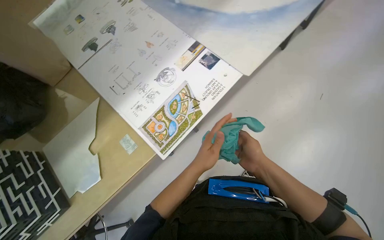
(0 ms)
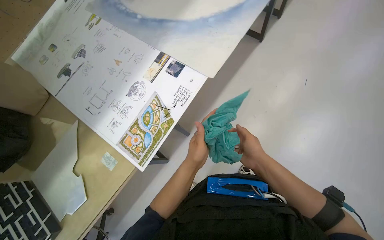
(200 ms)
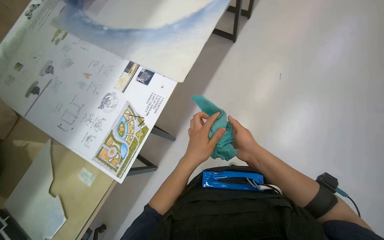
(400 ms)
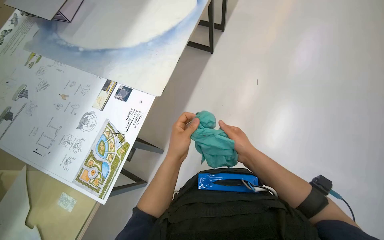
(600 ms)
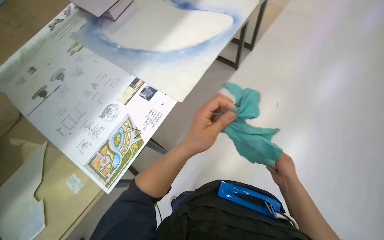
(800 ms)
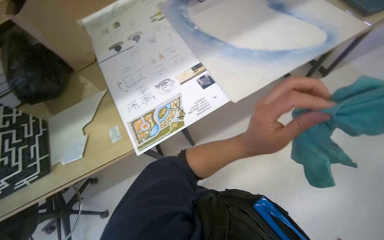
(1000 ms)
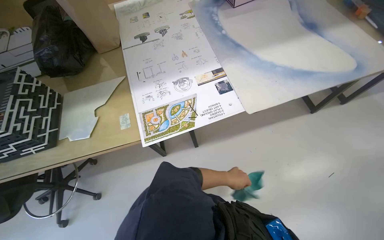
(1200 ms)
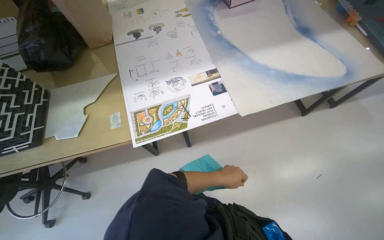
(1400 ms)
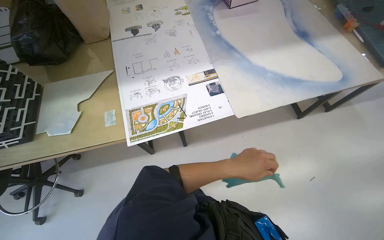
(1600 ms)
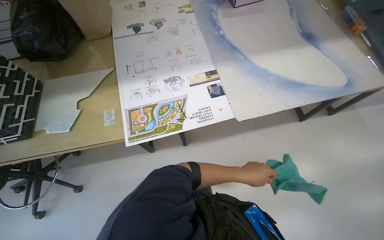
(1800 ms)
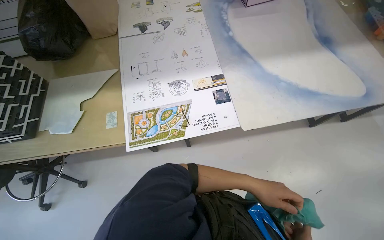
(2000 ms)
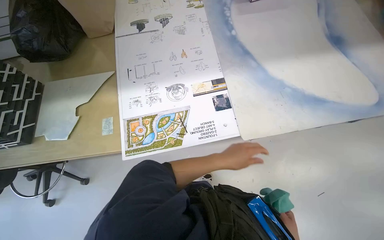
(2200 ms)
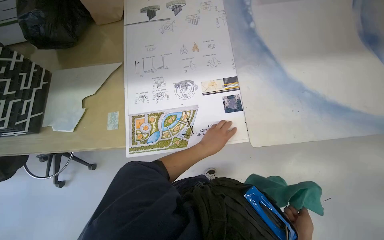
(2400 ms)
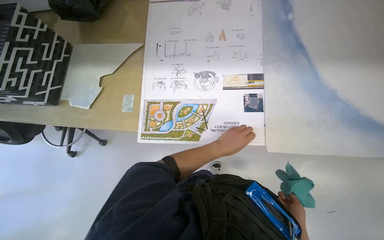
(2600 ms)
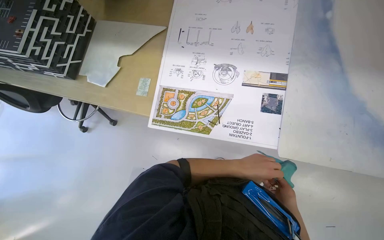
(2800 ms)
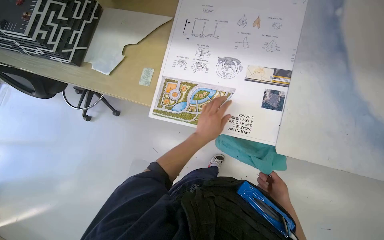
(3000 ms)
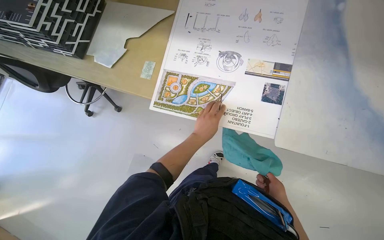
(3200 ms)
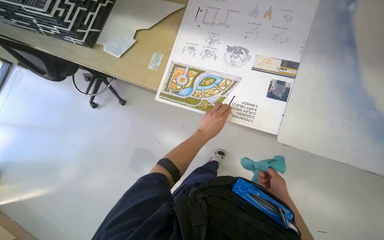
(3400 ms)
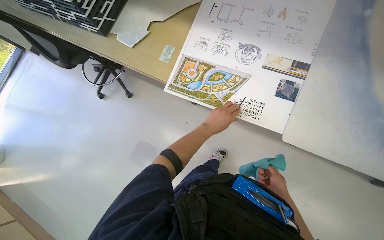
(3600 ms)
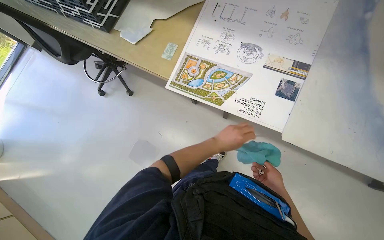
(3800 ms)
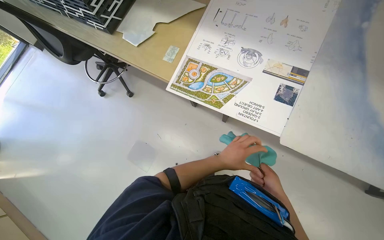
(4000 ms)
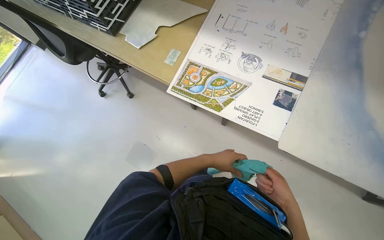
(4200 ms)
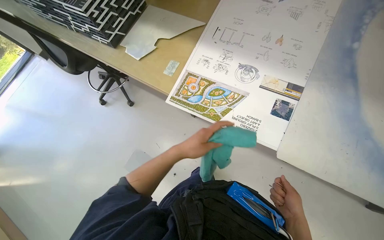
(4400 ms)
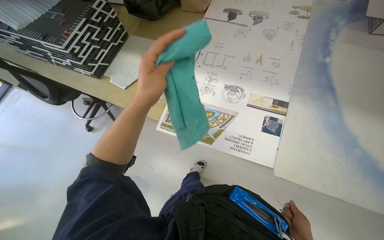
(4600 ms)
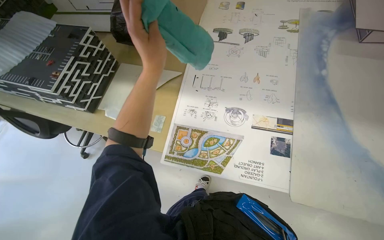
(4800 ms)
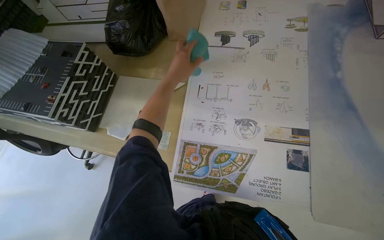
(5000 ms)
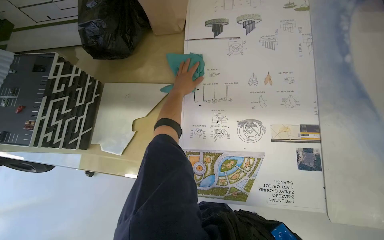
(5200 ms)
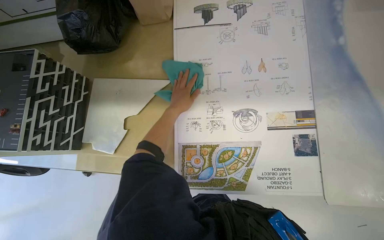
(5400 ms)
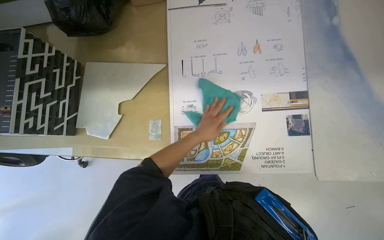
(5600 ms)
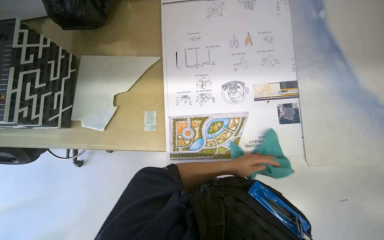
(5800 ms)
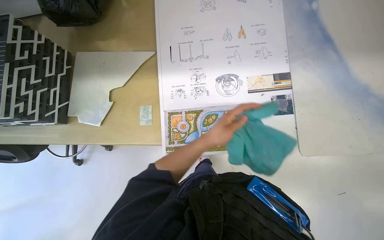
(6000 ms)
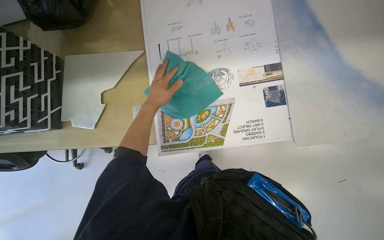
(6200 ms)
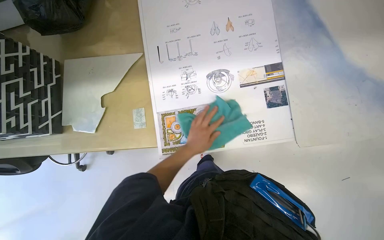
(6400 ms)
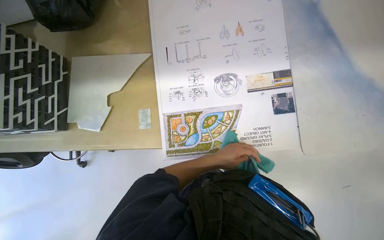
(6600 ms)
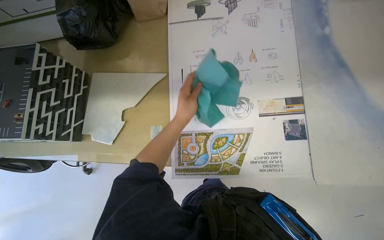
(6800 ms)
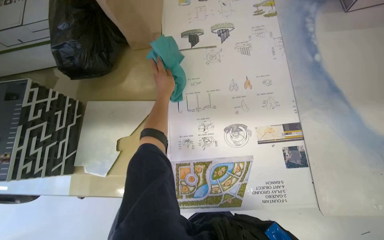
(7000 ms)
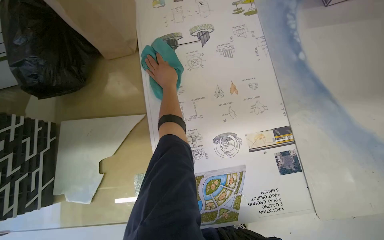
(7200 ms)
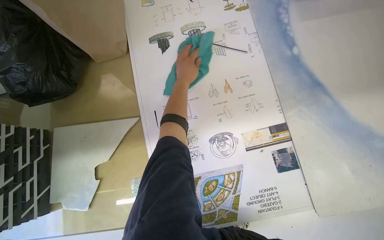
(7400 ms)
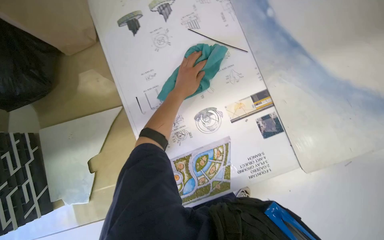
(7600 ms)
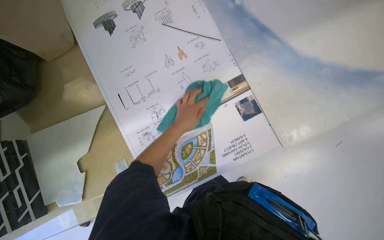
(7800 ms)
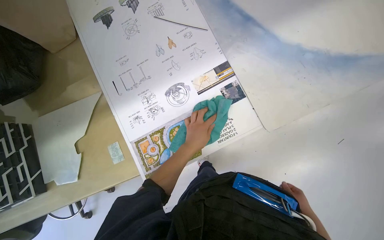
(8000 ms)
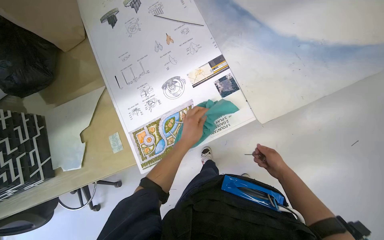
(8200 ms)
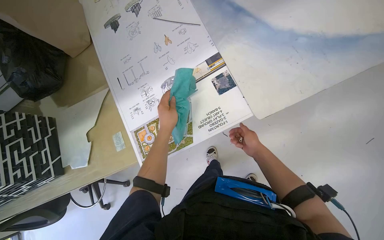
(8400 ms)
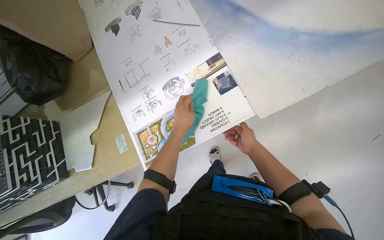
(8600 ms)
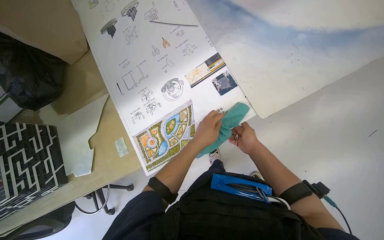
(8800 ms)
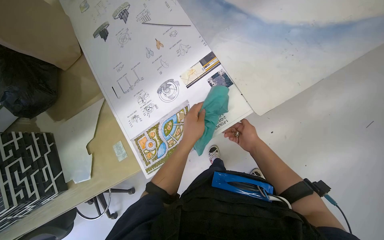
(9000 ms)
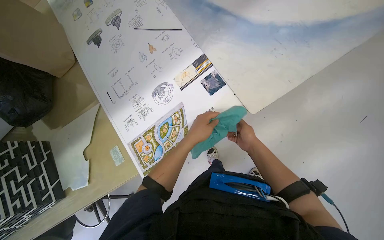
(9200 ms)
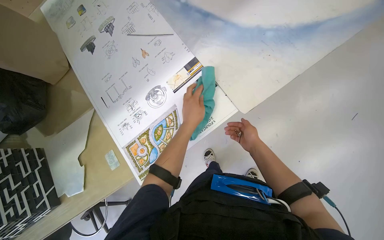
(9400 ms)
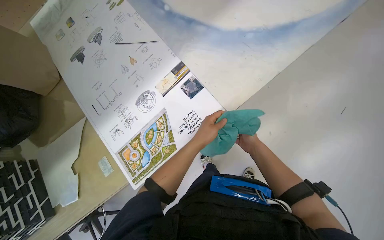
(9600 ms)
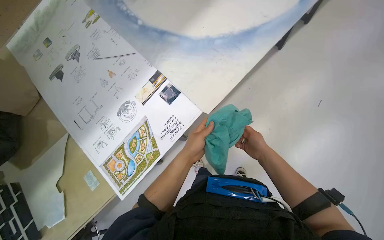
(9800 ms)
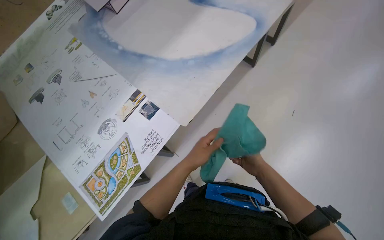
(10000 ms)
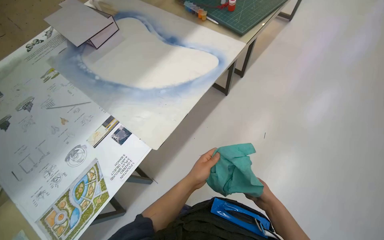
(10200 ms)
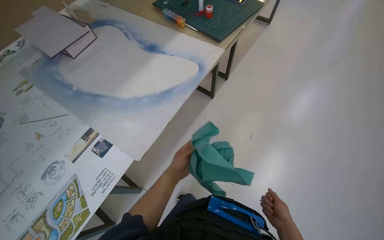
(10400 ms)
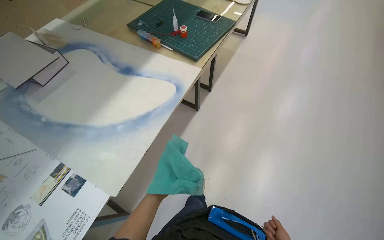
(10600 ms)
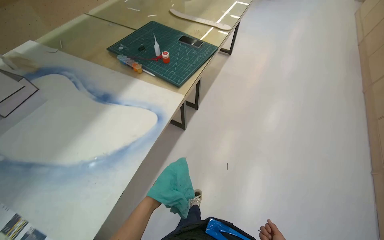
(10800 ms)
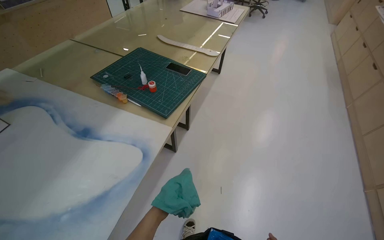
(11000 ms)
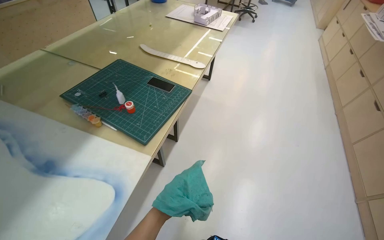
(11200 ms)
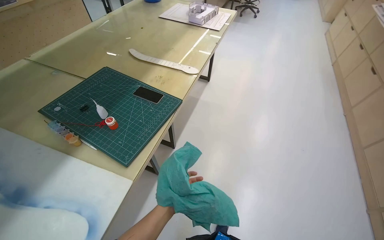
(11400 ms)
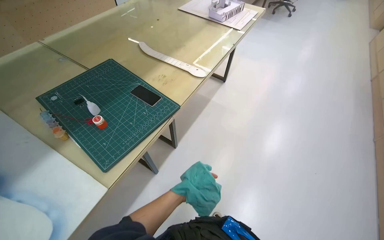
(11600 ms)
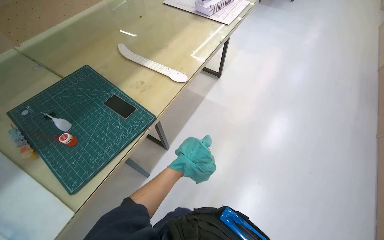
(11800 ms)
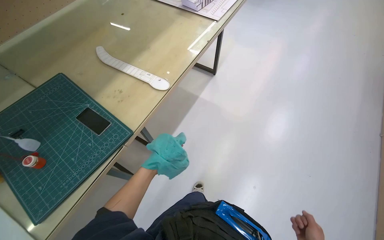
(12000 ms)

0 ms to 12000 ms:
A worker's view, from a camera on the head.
Job: organizing items.
The whole recording: Organizing and cleaning workspace. The worker wipes surfaces, arranges paper and model pieces, and places a large sheet on a shelf.
0 ms to 1600 ms: Everything in view rotates approximately 30 degrees clockwise.
1600 ms to 3000 ms: The wearer's head swings some 30 degrees to the left. The view tips downward by roughly 20 degrees.
3000 ms to 4400 ms: The left hand heads to the left, covering about 10 cm, and reaches approximately 10 cm farther from the camera, then returns.
4400 ms to 6000 ms: The head turns to the right by about 30 degrees. The left hand goes up and down the picture, roughly 30 cm each way, reversing 2 times.
6000 ms to 7600 ms: The left hand swings up and down the picture, about 30 cm each way, with 2 reversals.
7600 ms to 9000 ms: The left hand moves down the picture, roughly 30 cm.
9000 ms to 10400 ms: The wearer's head swings roughly 30 degrees to the right. The view tilts some 25 degrees upward.
10400 ms to 12000 ms: The camera travels approximately 1 m.

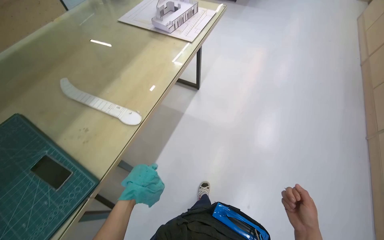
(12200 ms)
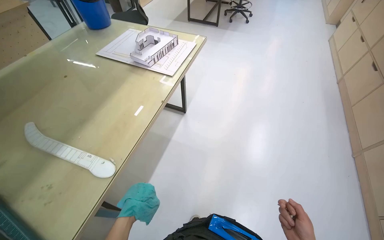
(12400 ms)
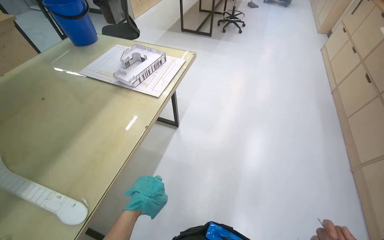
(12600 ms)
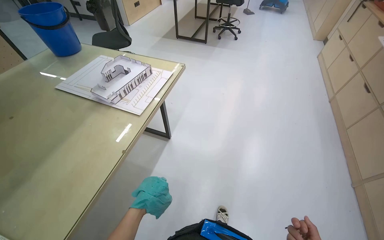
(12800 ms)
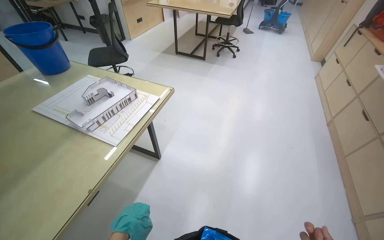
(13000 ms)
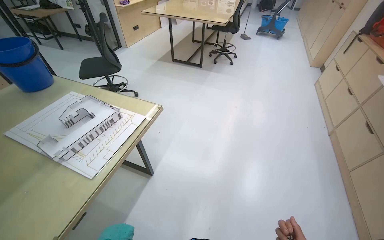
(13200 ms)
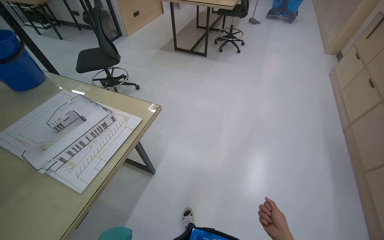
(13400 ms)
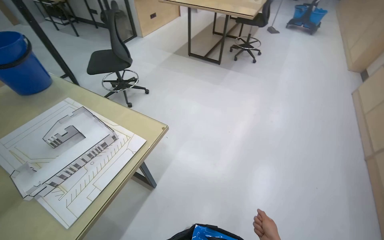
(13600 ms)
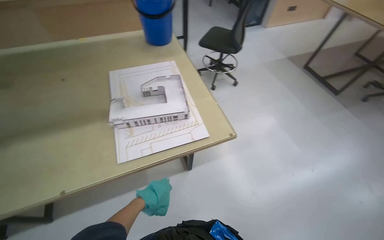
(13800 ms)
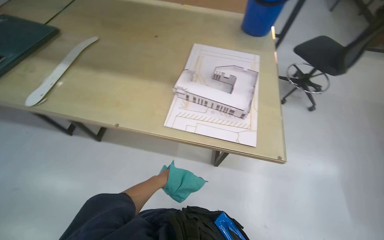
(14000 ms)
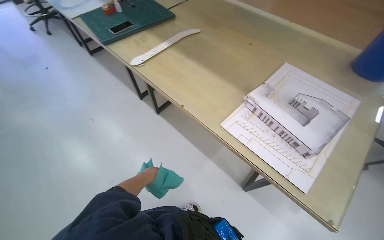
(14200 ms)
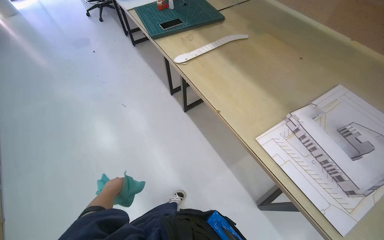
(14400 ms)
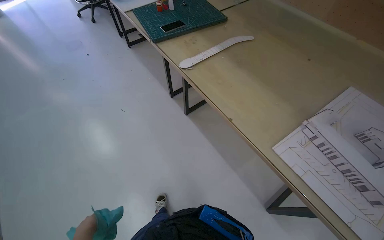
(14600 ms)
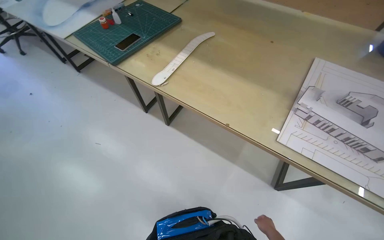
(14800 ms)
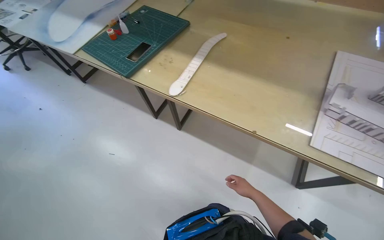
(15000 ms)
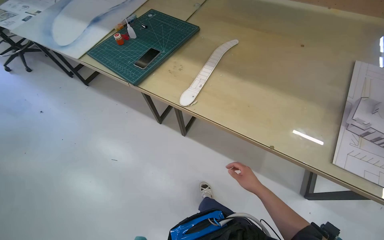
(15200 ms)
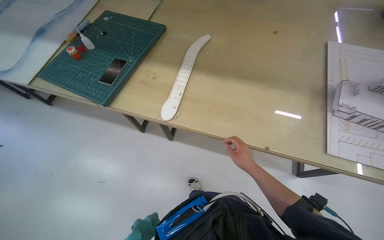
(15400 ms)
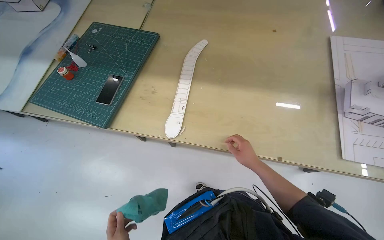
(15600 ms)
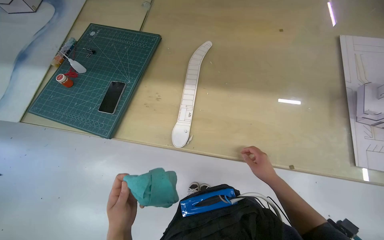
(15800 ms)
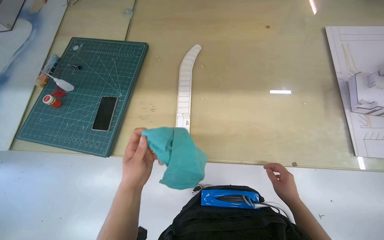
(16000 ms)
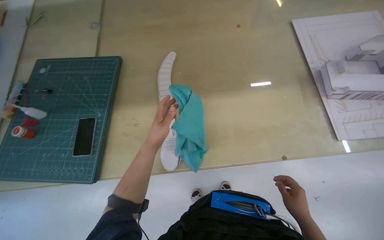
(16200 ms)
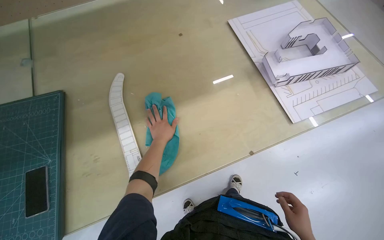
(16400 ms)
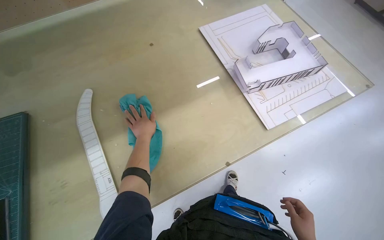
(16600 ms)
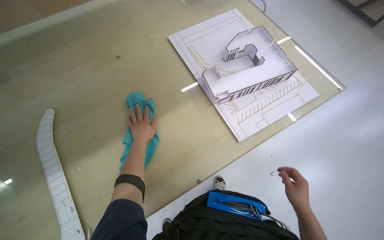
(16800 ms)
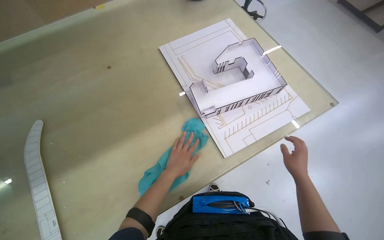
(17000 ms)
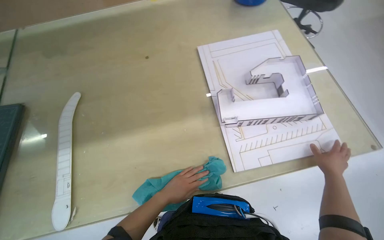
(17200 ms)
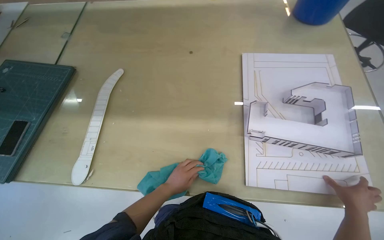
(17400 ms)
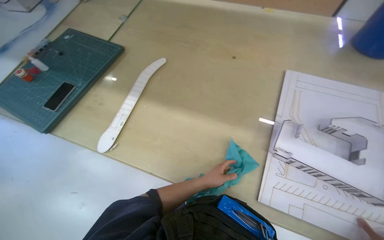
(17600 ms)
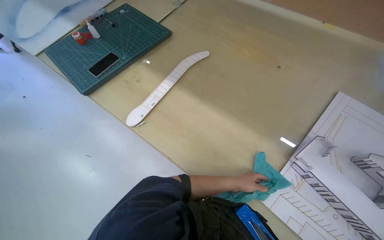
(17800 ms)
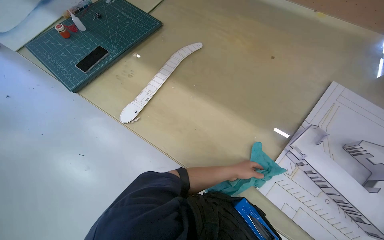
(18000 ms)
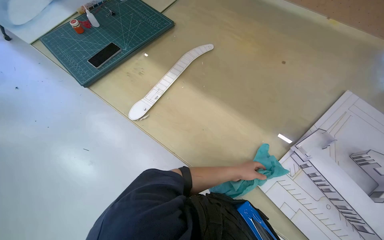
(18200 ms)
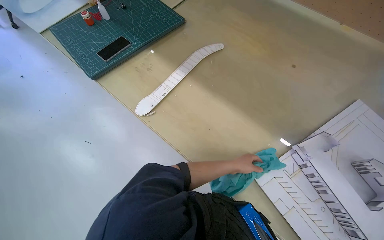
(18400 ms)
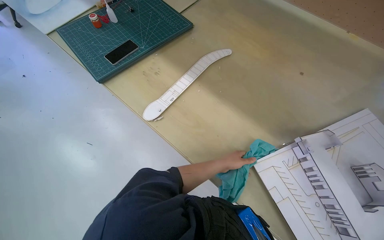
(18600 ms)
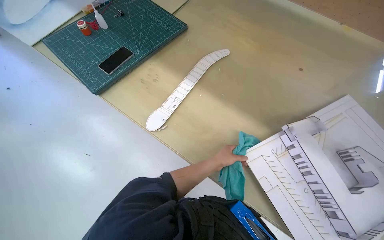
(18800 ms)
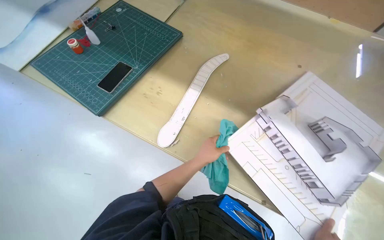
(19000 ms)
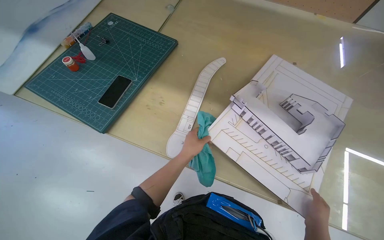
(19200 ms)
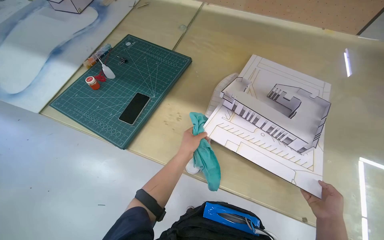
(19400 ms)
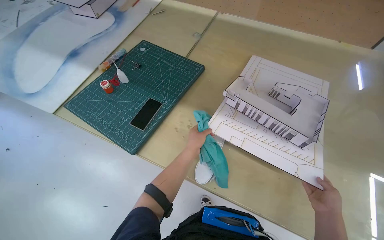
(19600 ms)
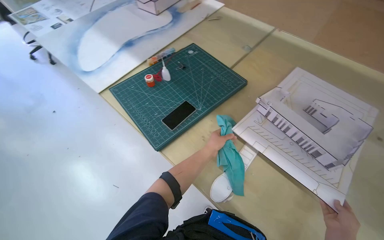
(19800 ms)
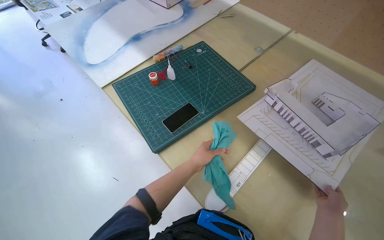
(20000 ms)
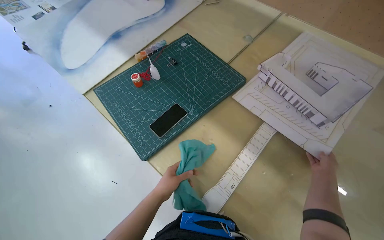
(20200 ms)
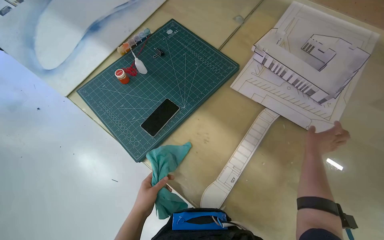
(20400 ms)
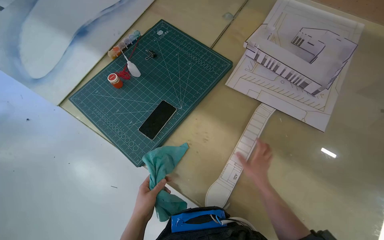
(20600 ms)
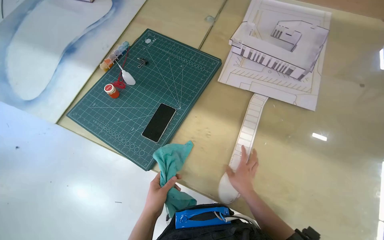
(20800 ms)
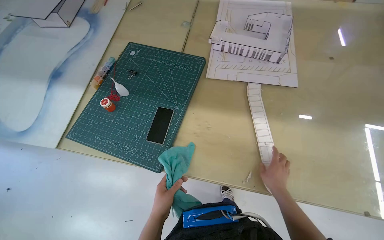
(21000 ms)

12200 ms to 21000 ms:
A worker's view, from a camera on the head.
Job: organizing items.
The whole recording: Organizing and cleaning workspace. The worker wipes surfaces, arranges paper and model pieces, and places a large sheet on a shelf.
12200 ms to 13600 ms: The head travels approximately 1 m.
13600 ms to 15200 ms: The wearer moves roughly 60 cm. The wearer's head swings approximately 75 degrees to the left.
15200 ms to 16600 ms: The wearer's head swings about 55 degrees to the right.
16600 ms to 18000 ms: The head rotates about 60 degrees to the left.
18000 ms to 19600 ms: The left hand goes about 40 cm to the left and up the picture.
